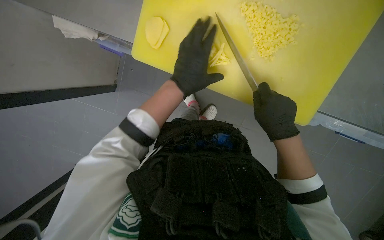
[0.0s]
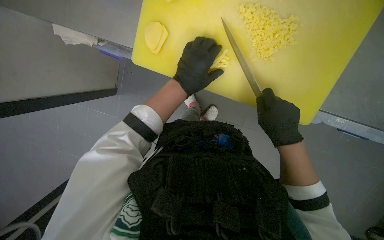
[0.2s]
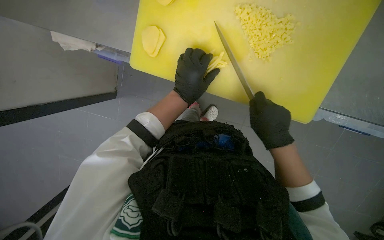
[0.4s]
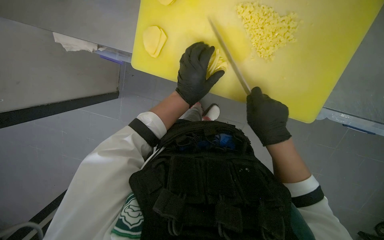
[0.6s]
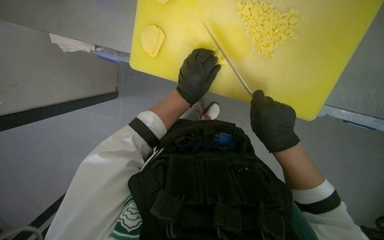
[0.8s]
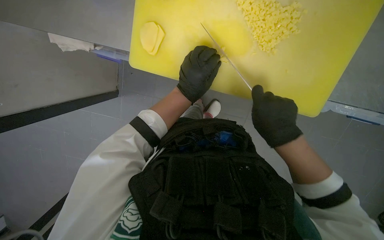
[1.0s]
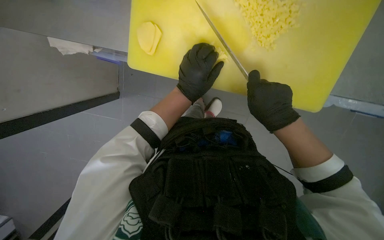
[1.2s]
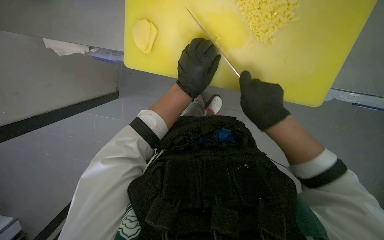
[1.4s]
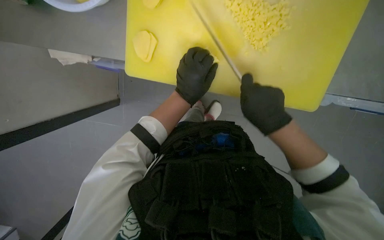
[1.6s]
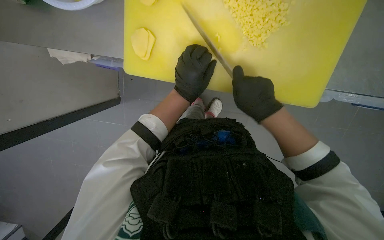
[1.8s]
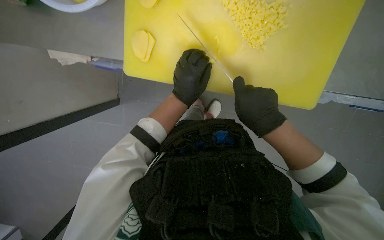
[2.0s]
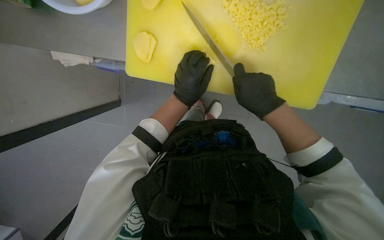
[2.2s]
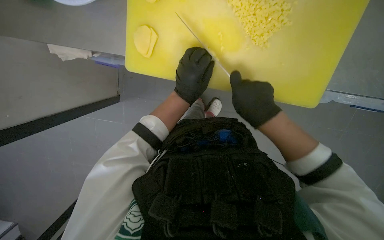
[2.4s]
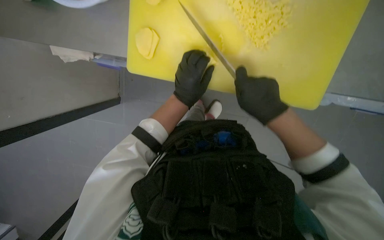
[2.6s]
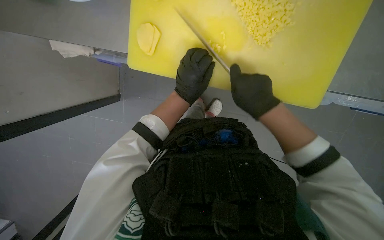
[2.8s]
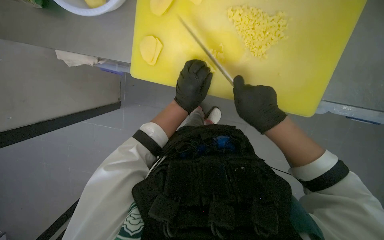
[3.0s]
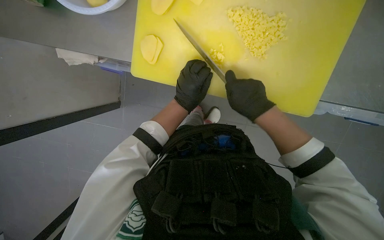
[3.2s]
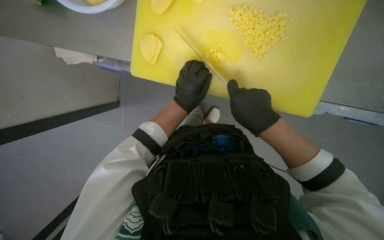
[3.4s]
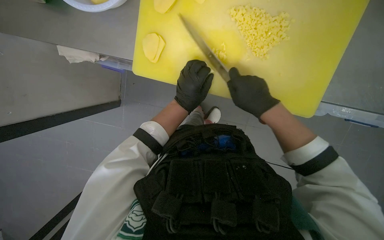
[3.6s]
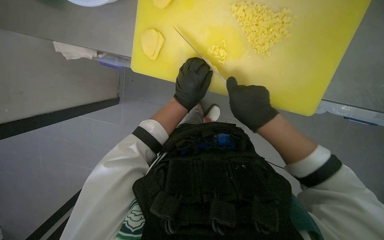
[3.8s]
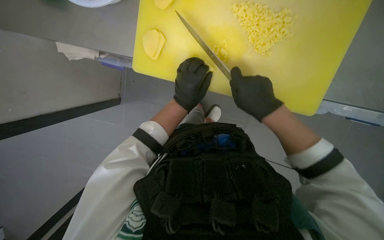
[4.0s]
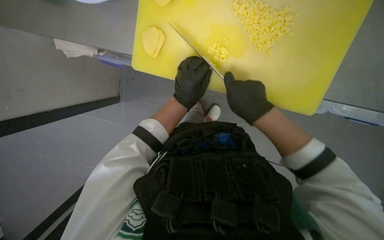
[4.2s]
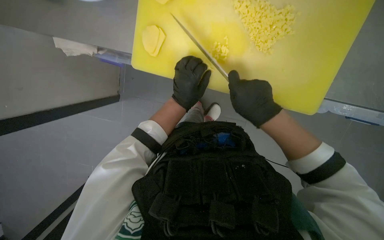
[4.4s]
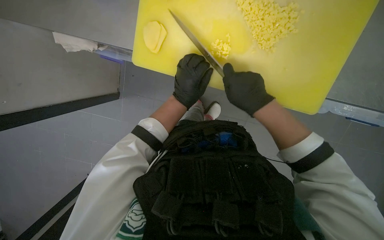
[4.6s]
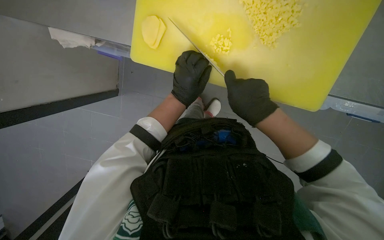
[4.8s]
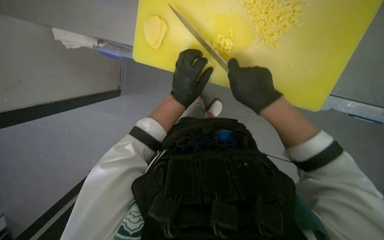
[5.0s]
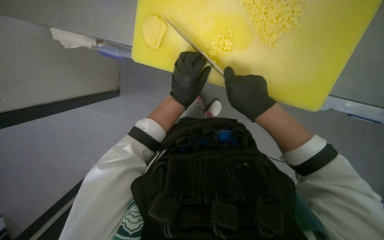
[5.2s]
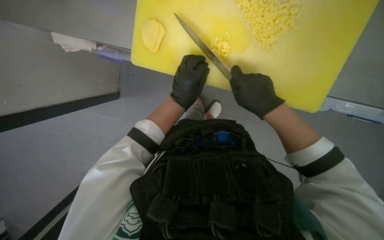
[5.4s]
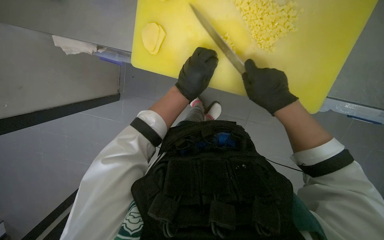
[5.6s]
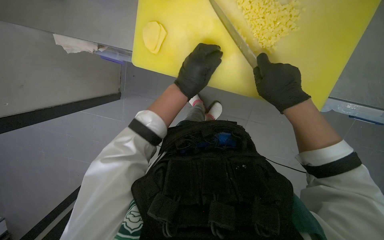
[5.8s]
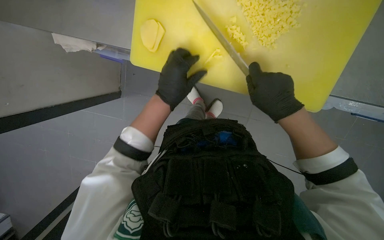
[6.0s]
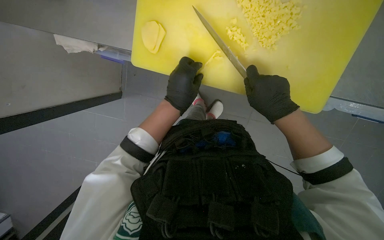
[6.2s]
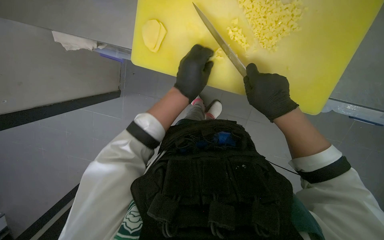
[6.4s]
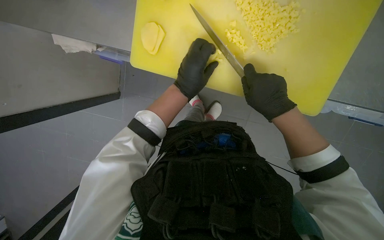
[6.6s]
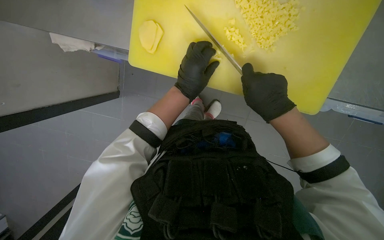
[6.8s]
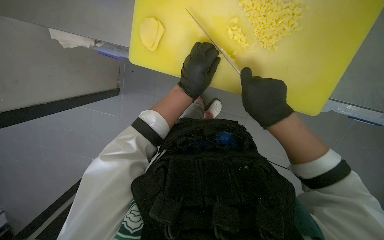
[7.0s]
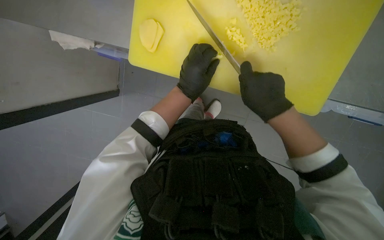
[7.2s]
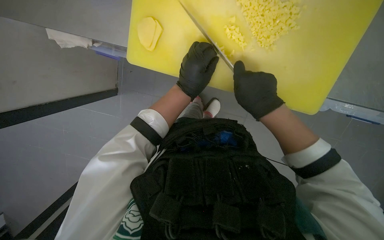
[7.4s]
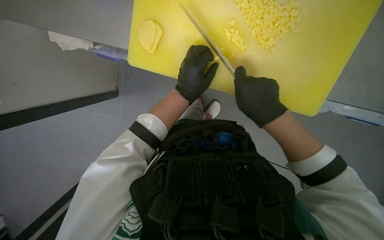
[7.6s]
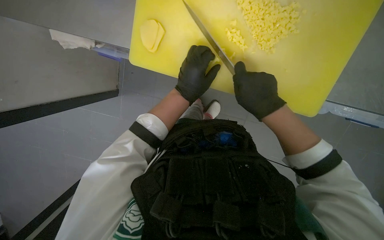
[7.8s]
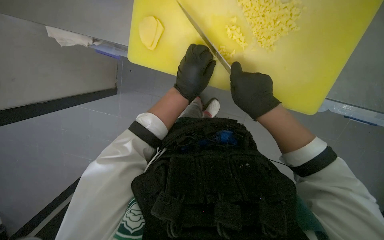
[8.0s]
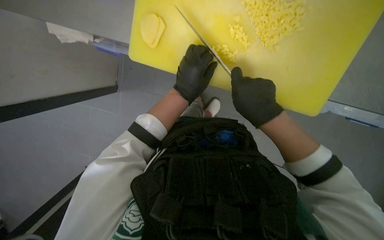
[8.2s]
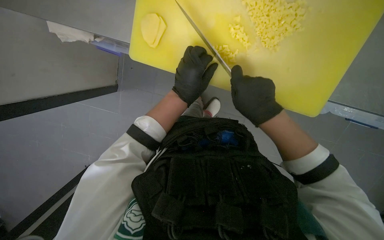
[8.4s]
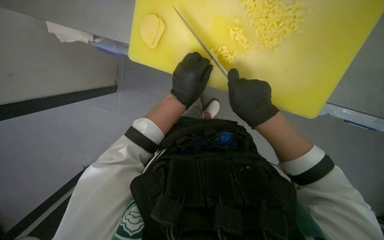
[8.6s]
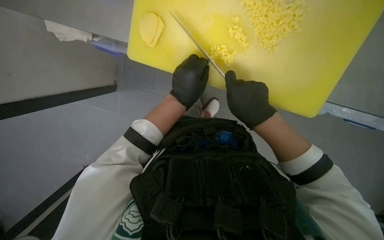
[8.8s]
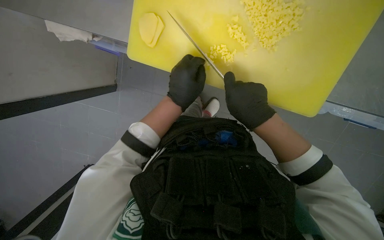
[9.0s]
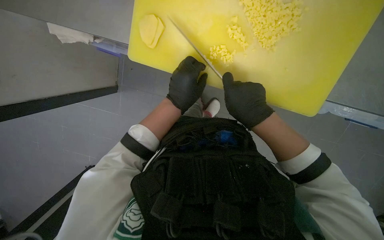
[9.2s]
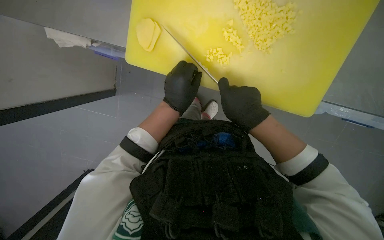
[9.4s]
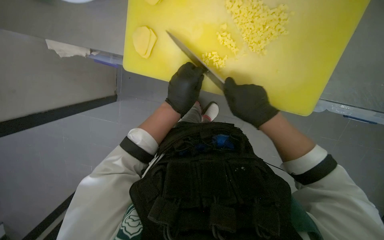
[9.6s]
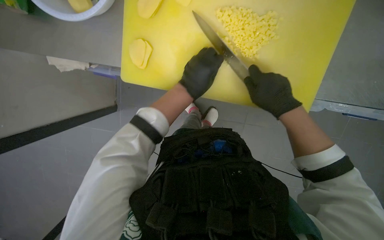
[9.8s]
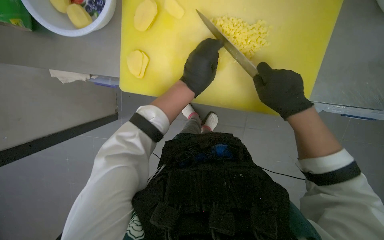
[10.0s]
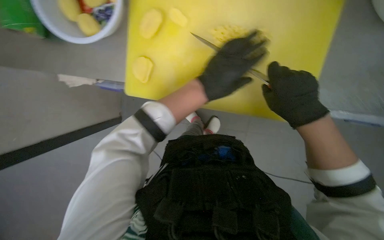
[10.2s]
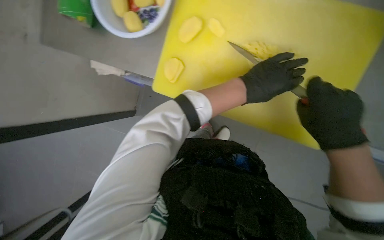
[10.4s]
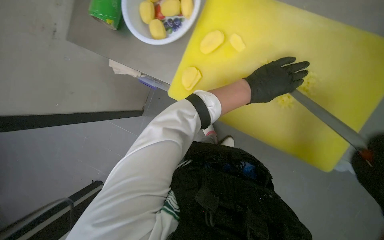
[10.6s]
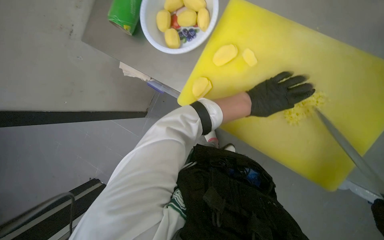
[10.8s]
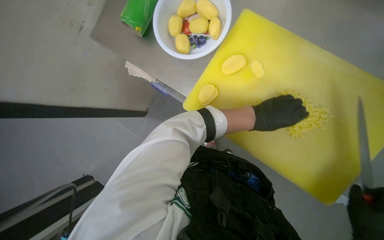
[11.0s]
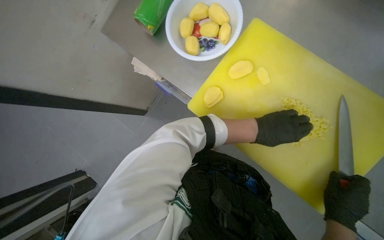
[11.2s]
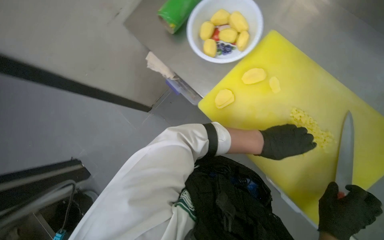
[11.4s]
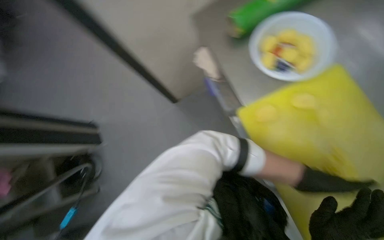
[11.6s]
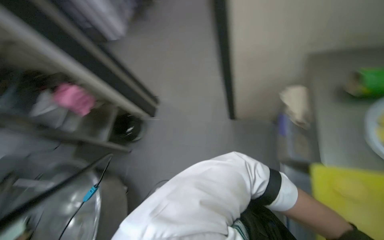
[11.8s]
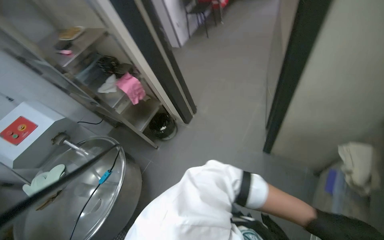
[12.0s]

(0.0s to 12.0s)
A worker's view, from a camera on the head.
Job: preparing food.
The whole recording: Chopping potatoes. The worker slices and dices potatoes on a cutting board, then transfers them to a bowl.
0.0s - 9.0s: The hands stay close to where they were, moving slightly.
9.0s - 10.4s: The right hand heads nearer to the camera and to the right, covering roughly 15 cm; the left hand goes about 10 cm to the right.
10.4s - 12.0s: The wearer's head swings about 80 degrees to the left. The camera pitches upward, by roughly 20 degrees.

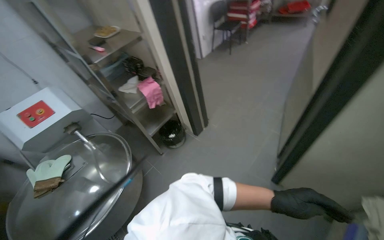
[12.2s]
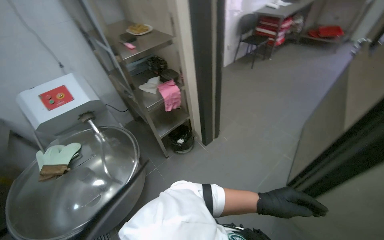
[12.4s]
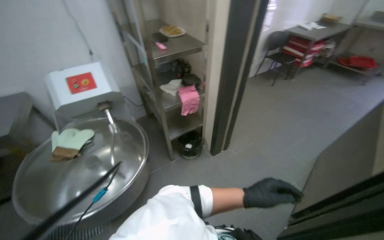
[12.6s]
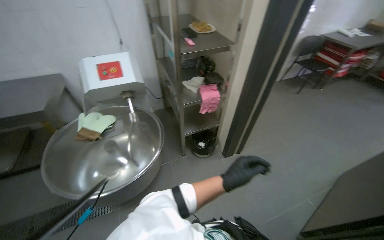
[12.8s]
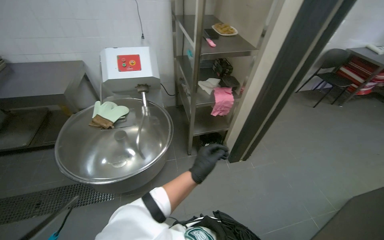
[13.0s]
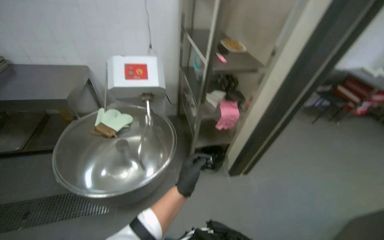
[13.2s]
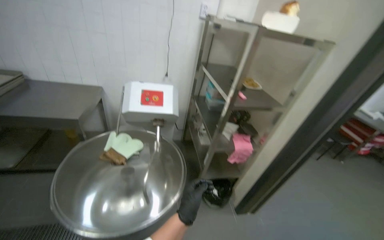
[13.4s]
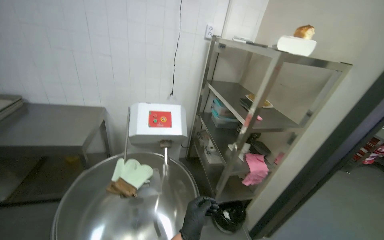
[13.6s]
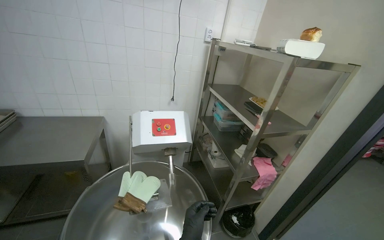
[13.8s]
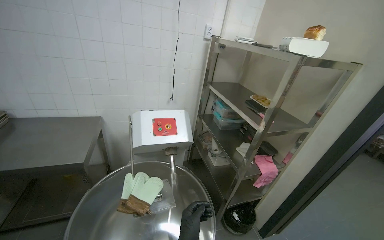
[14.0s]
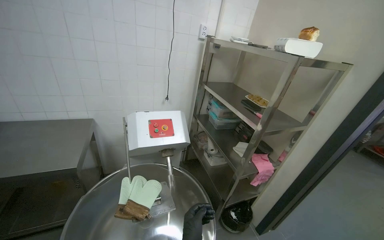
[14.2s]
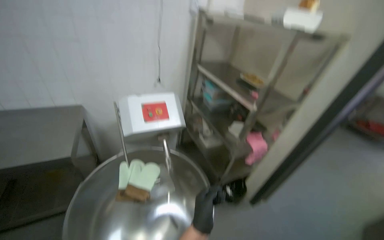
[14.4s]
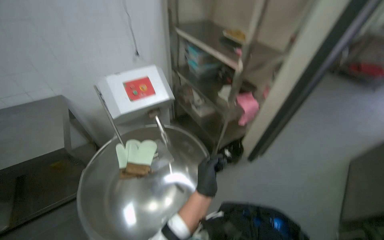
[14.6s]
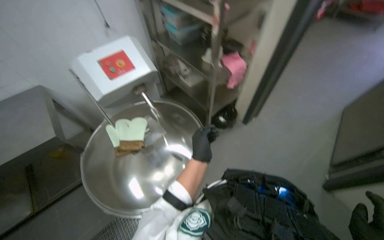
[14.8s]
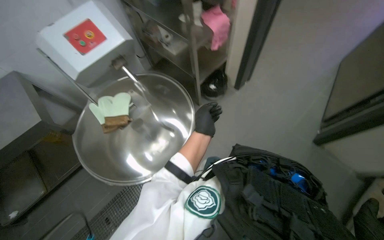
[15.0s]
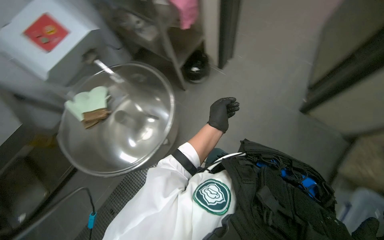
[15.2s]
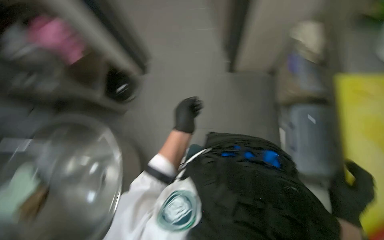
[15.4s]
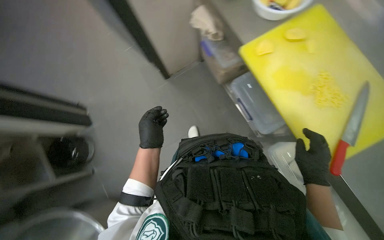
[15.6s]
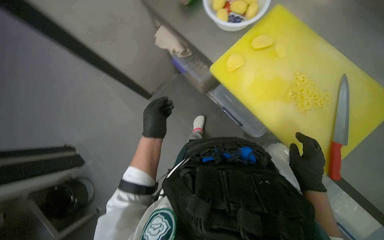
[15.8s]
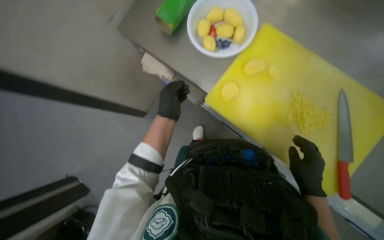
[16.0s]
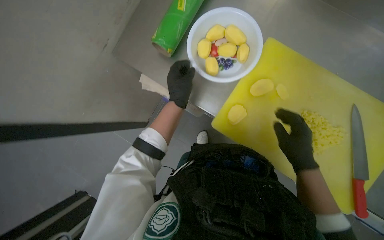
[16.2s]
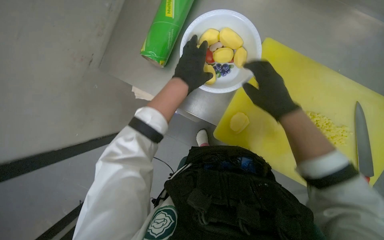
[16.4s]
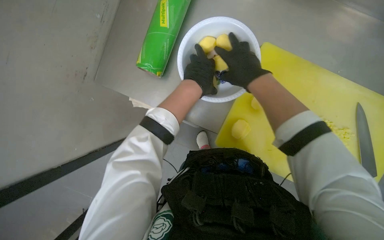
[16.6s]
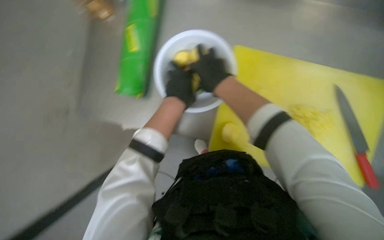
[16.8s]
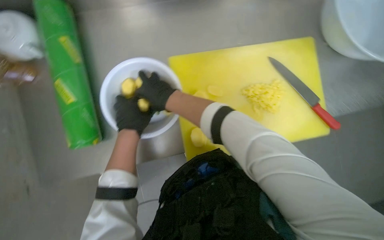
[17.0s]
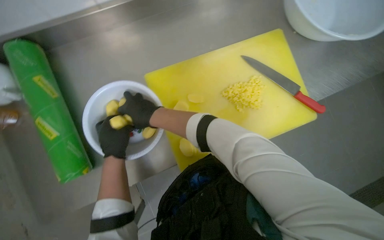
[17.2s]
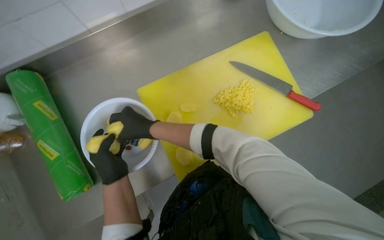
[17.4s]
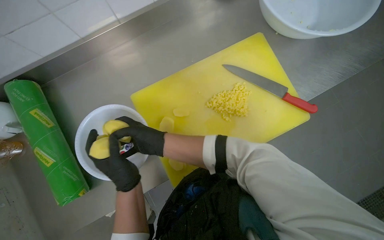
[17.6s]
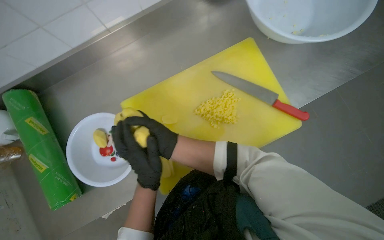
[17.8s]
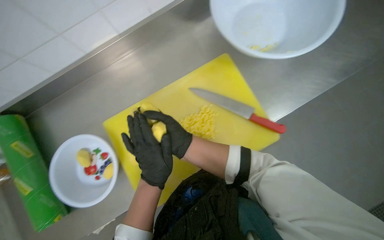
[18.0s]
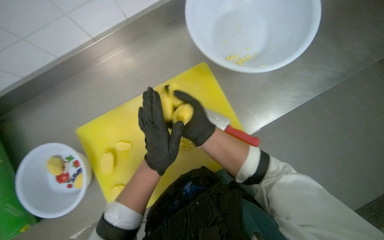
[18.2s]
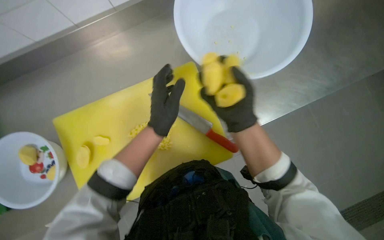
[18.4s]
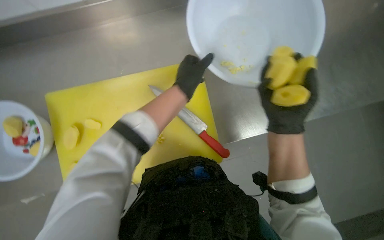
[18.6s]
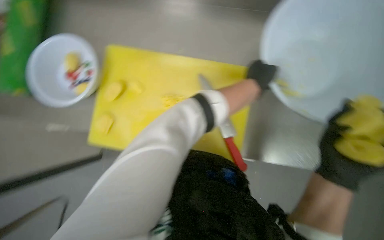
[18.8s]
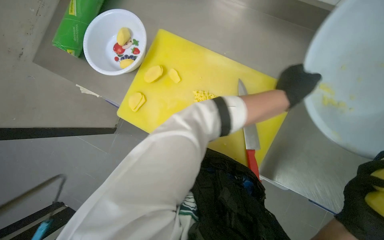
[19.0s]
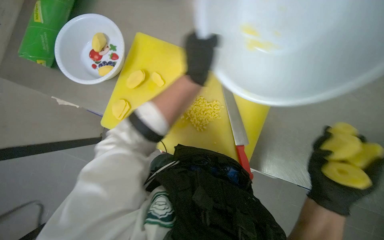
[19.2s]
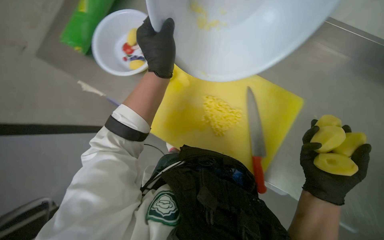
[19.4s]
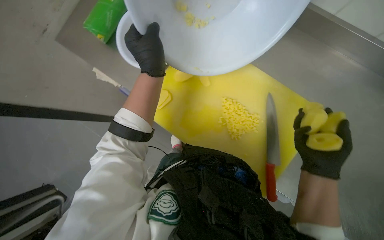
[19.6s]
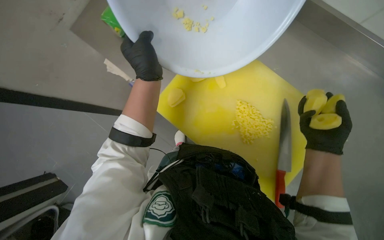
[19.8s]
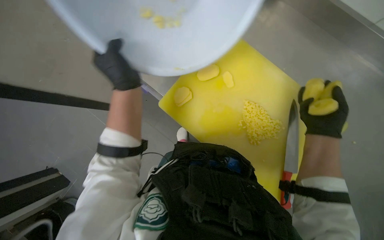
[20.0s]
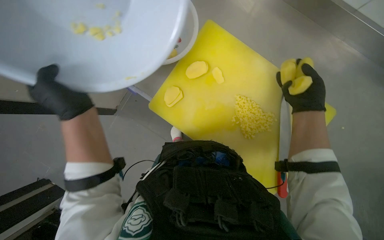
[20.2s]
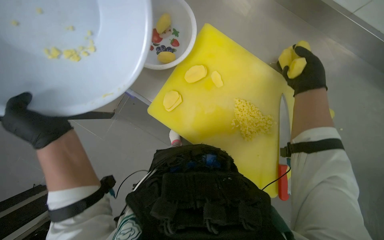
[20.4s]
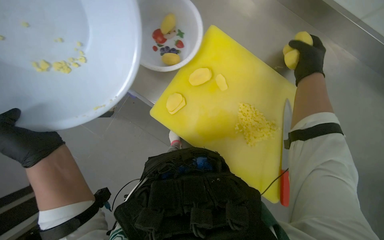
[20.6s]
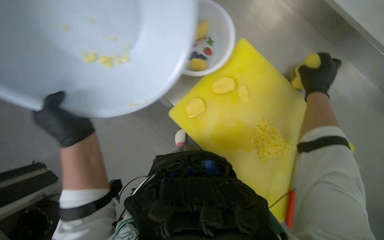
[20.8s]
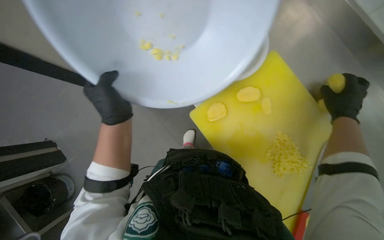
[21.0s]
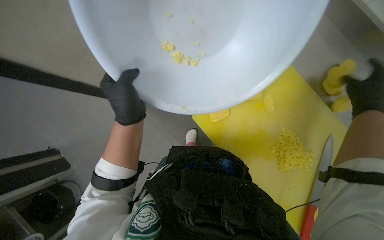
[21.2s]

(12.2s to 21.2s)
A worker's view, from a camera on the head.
Job: preparing food.
The whole recording: Chopping potatoes. The worker slices and dices potatoes on a cutting board, then transfers them to a bowl.
12.2s - 13.8s: The wearer moves about 70 cm. The wearer looks approximately 20 degrees further upward. The scene turns roughly 40 degrees clockwise in the picture.
13.8s - 15.2s: The wearer looks approximately 45 degrees further downward. The scene rotates counterclockwise by roughly 35 degrees.
15.2s - 16.6s: The head turns to the right by roughly 30 degrees.
16.6s - 18.2s: The camera travels about 60 cm. Everything in view rotates roughly 50 degrees counterclockwise.
18.2s - 19.8s: Everything in view rotates approximately 40 degrees clockwise.
19.8s - 21.2s: The right hand shifts about 15 cm to the right and up the picture. The left hand travels to the left and back again, roughly 5 cm each way.
